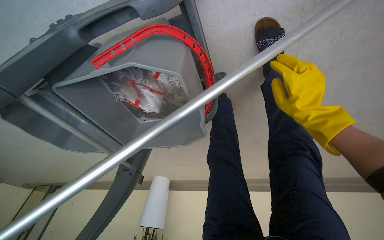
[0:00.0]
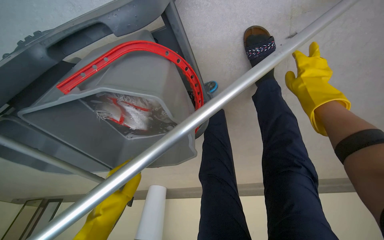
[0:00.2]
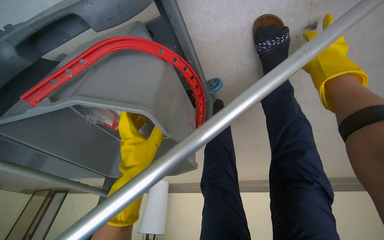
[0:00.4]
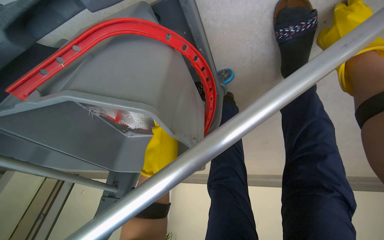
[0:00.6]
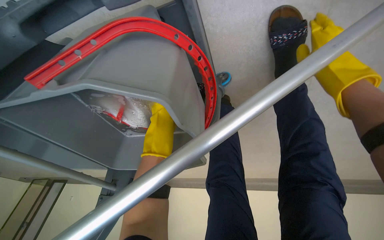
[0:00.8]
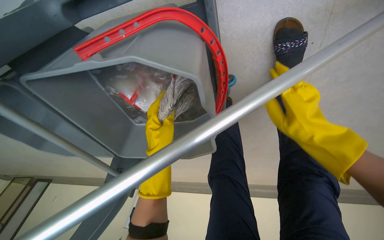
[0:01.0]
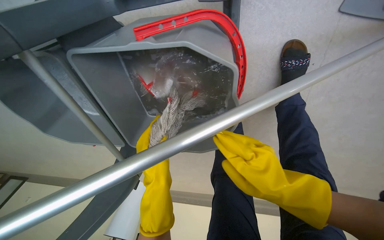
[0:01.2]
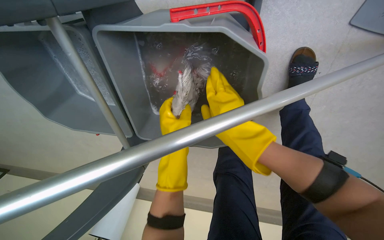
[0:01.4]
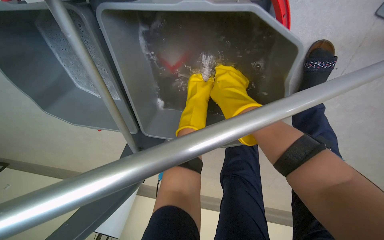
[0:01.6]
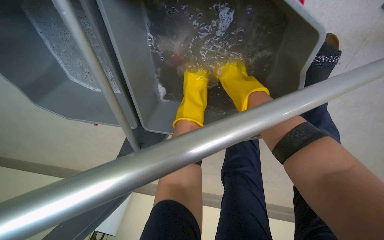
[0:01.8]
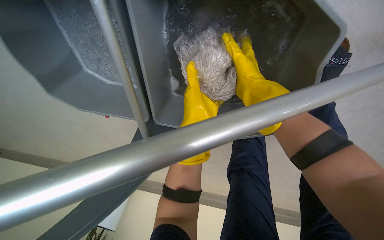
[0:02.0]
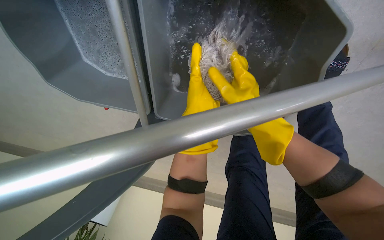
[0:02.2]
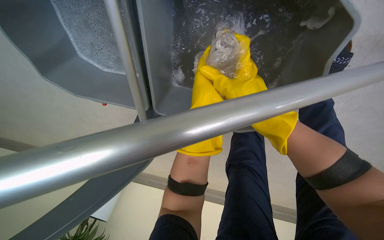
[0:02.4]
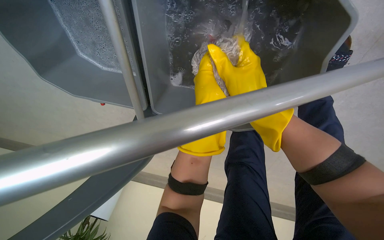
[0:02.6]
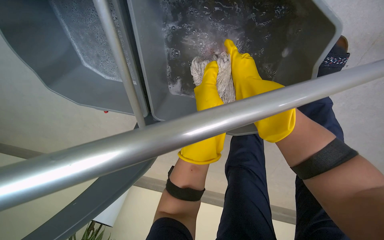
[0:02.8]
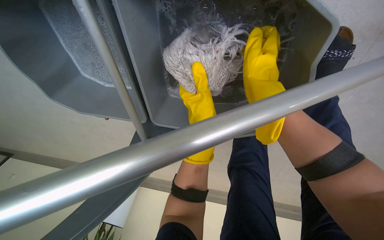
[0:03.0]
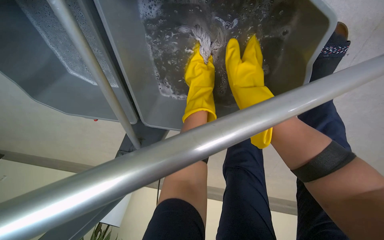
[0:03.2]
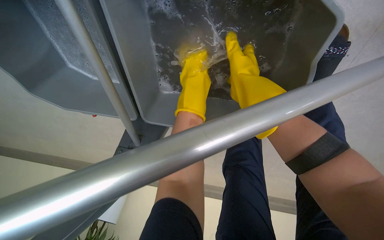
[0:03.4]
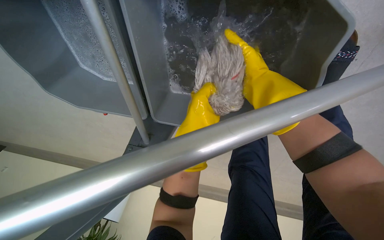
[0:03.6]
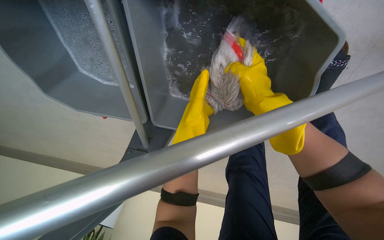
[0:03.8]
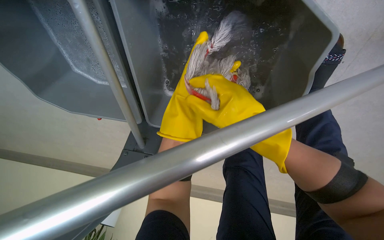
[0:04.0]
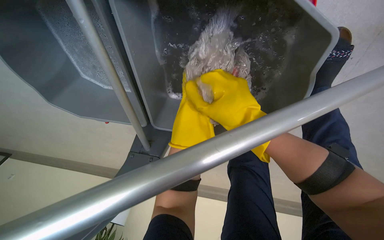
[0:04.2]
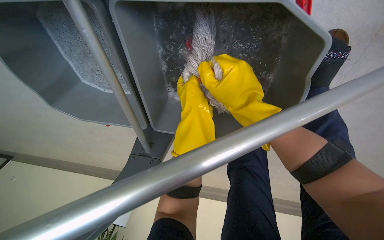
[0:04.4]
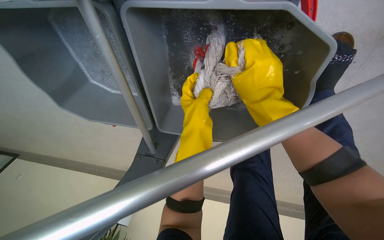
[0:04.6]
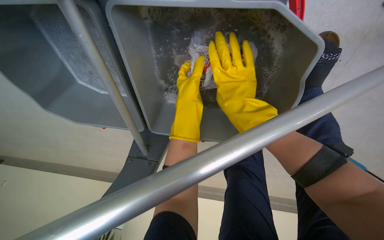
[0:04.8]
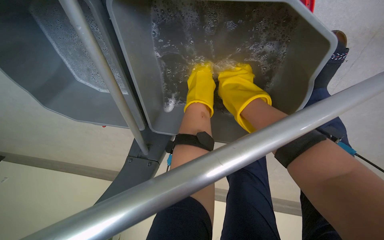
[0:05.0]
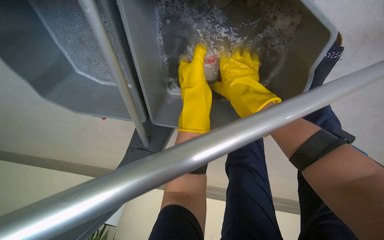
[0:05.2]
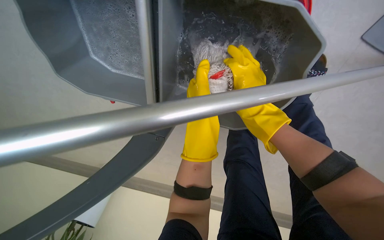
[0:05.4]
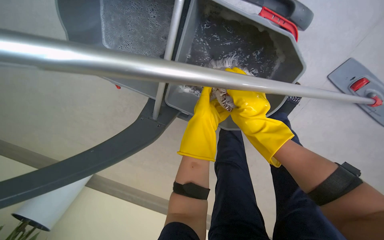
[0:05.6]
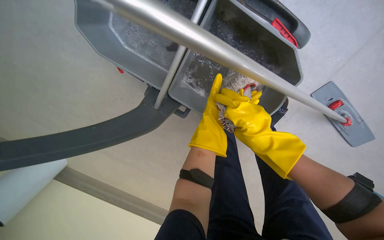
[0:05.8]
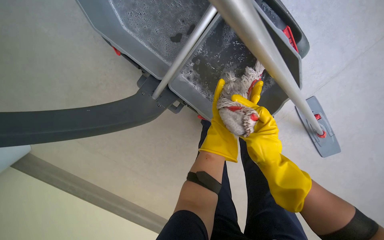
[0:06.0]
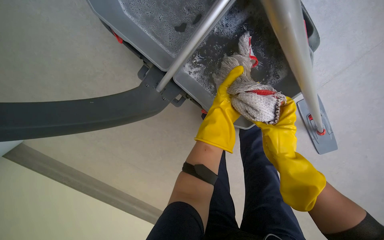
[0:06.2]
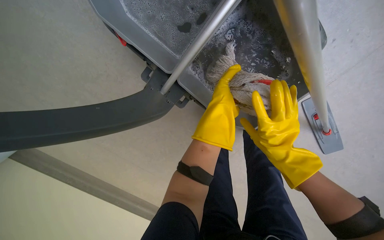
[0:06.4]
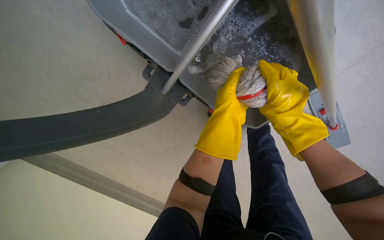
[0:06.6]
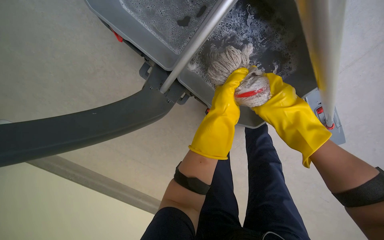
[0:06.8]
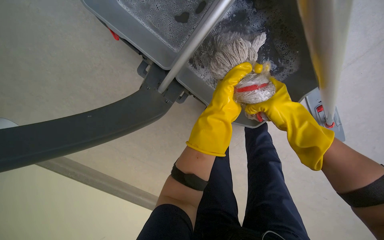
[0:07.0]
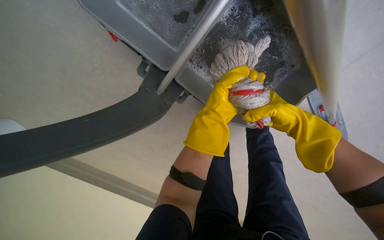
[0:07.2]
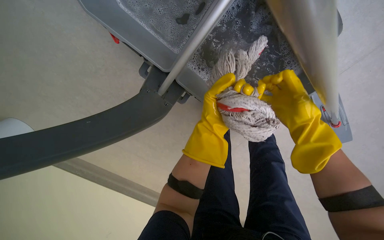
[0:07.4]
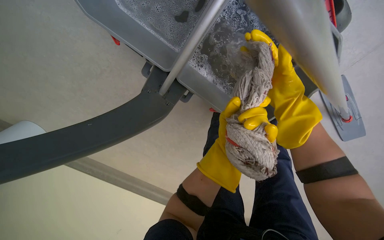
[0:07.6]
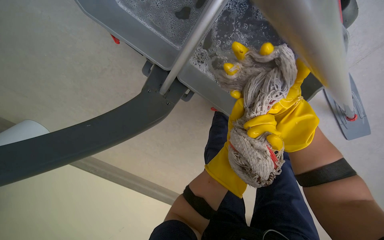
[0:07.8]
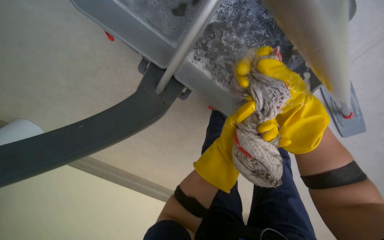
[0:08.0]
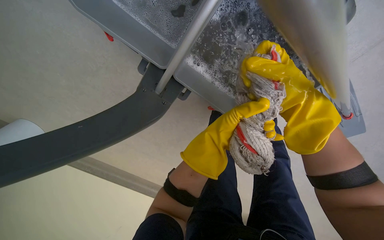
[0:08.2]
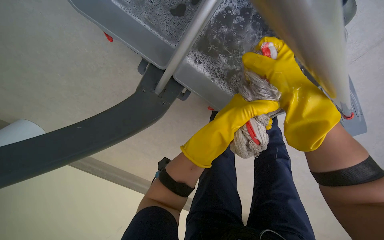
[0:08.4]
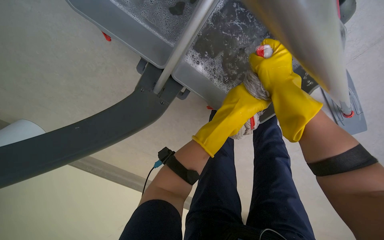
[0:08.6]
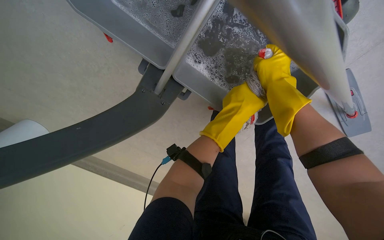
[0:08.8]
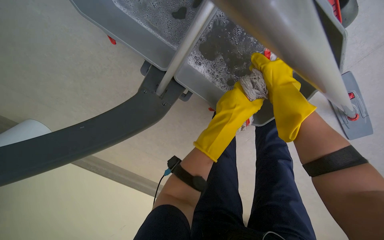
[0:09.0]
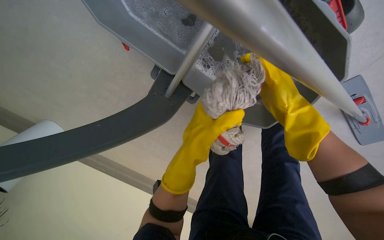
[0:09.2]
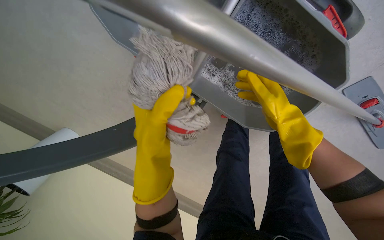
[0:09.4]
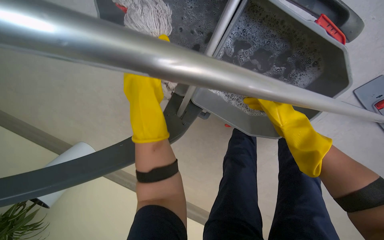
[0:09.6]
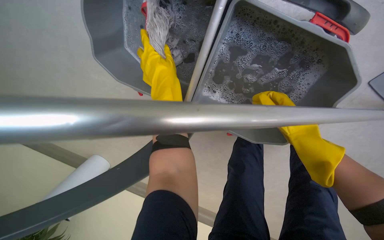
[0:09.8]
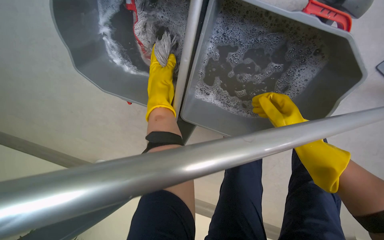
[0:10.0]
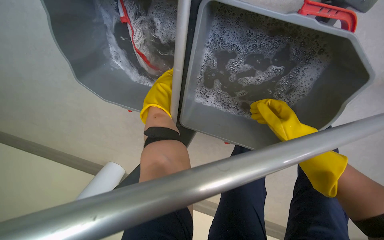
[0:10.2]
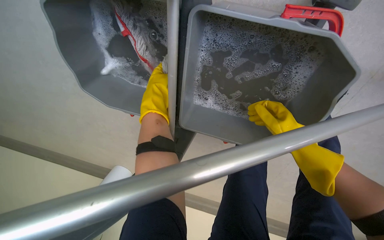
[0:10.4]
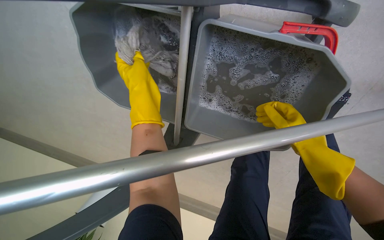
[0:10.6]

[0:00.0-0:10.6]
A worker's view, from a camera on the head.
Job: preparing cleaning supplies.
The whole recording: Cleaning mop head. Detaches the mop head and cleans it in the bucket.
0:00.0 to 0:01.6: The right hand moves up and down the picture over roughly 25 cm, changing direction 2 times.
0:01.6 to 0:03.0: The right hand goes nearer to the camera and returns, some 10 cm each way.
0:03.0 to 0:04.6: The right hand shifts approximately 10 cm nearer to the camera.
0:04.6 to 0:06.0: The camera is aimed roughly 20 degrees further to the right. The right hand heads down the picture, farther from the camera and to the right, covering approximately 20 cm.
0:06.0 to 0:07.6: The right hand travels up the picture by about 15 cm.
0:09.0 to 0:10.6: The camera sweeps to the left, by approximately 15 degrees. The left hand heads to the left and nearer to the camera, covering some 40 cm.

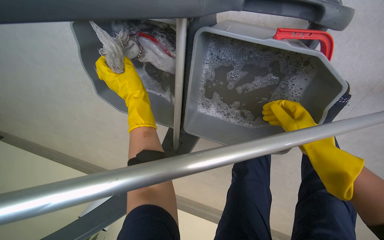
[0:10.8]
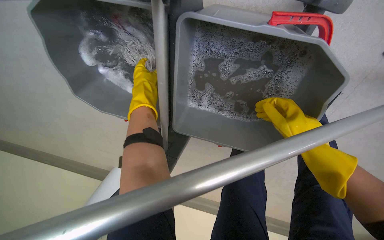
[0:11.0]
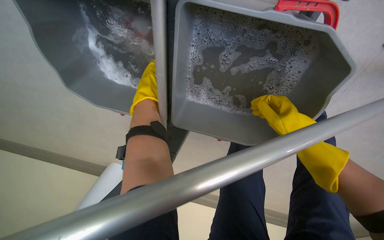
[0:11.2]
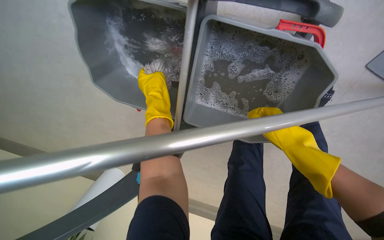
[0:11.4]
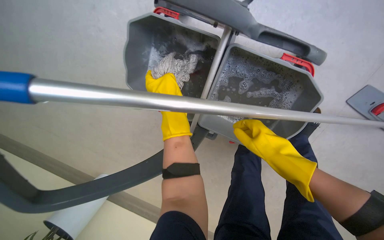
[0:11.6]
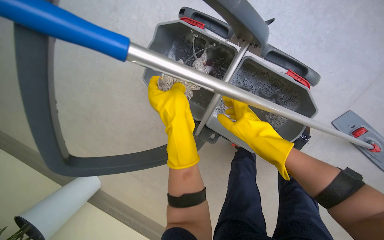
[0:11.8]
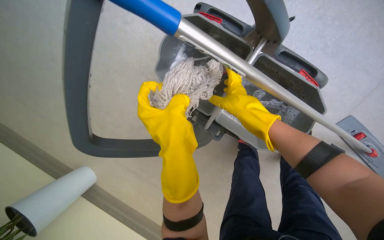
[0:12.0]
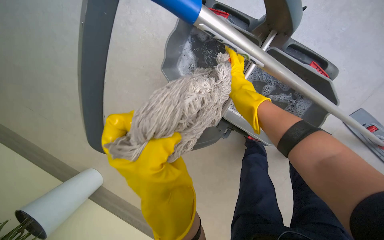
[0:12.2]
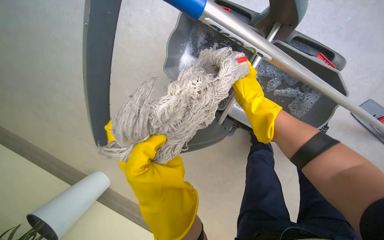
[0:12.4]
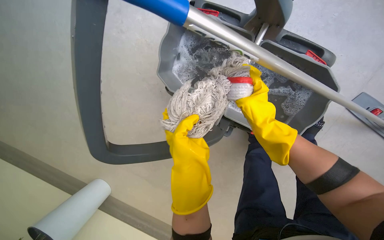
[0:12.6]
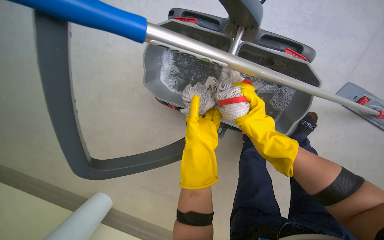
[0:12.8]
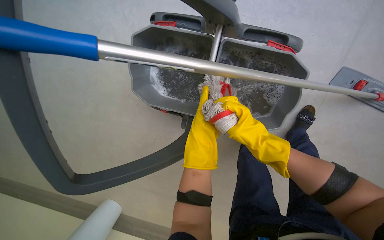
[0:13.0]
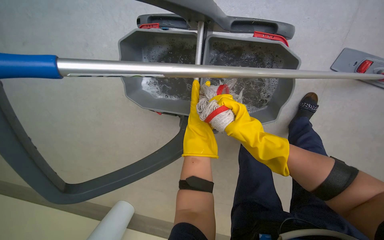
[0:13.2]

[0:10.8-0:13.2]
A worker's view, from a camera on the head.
Job: preparing cleaning supplies.
The whole recording: Cleaning mop head. Detaches the mop head and cleans it in the bucket.
0:10.8 to 0:12.0: The view tilts roughly 15 degrees upward. The right hand travels to the left by roughly 35 cm; the left hand travels down the picture and nearer to the camera by some 40 cm.
0:12.0 to 0:13.2: The right hand shifts roughly 10 cm down the picture, while the left hand goes approximately 20 cm farther from the camera.

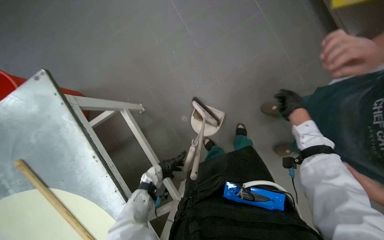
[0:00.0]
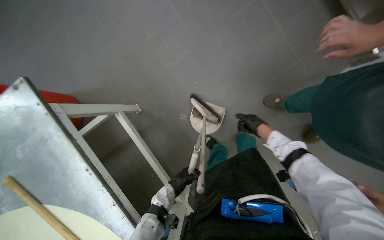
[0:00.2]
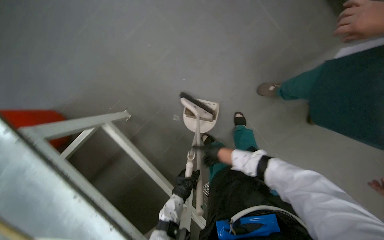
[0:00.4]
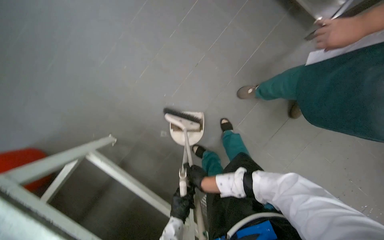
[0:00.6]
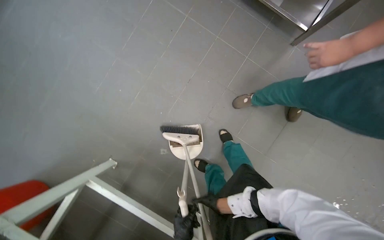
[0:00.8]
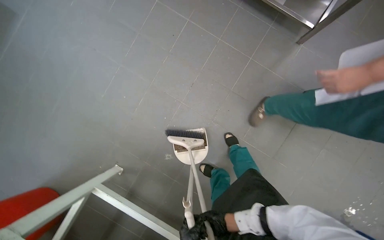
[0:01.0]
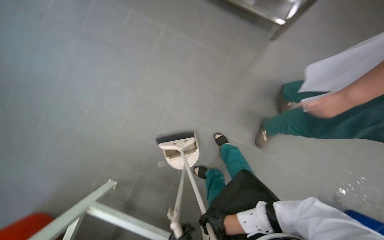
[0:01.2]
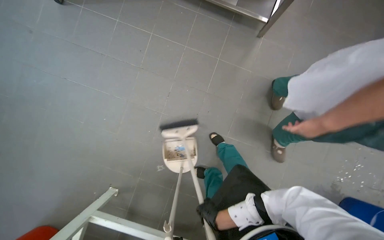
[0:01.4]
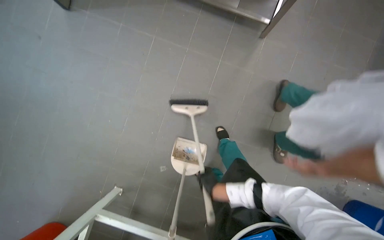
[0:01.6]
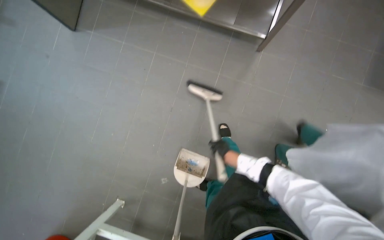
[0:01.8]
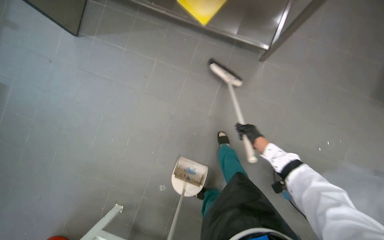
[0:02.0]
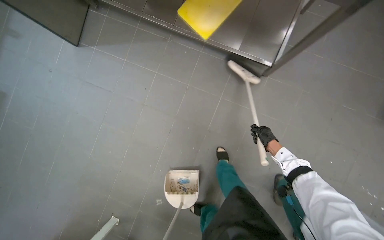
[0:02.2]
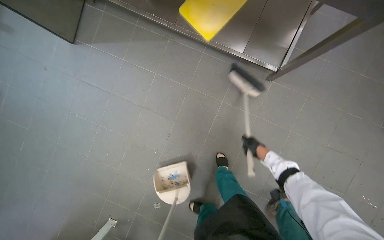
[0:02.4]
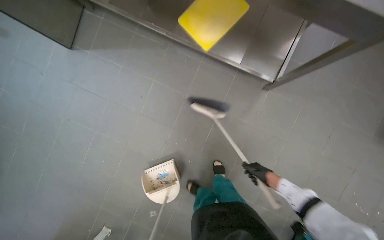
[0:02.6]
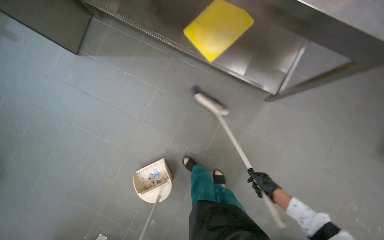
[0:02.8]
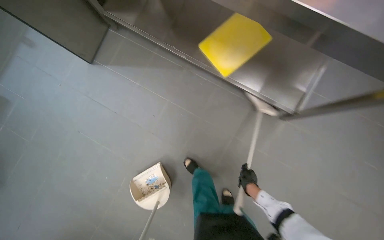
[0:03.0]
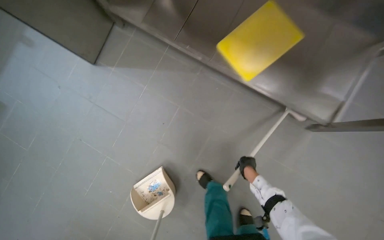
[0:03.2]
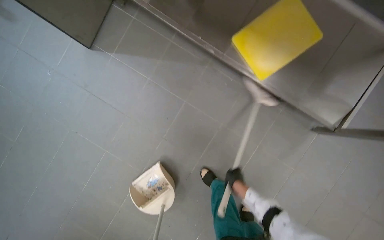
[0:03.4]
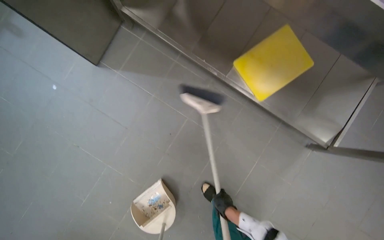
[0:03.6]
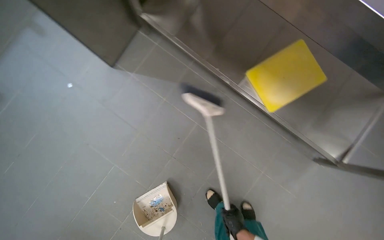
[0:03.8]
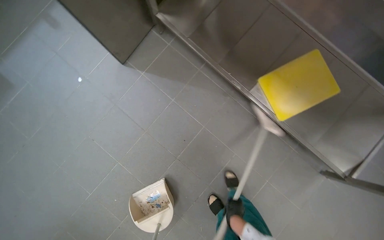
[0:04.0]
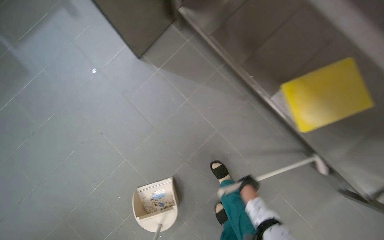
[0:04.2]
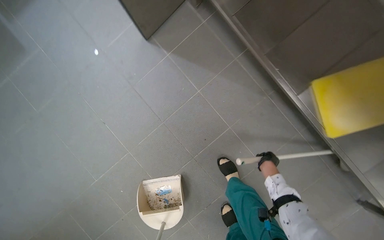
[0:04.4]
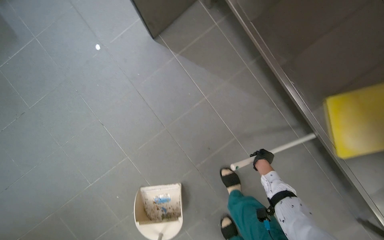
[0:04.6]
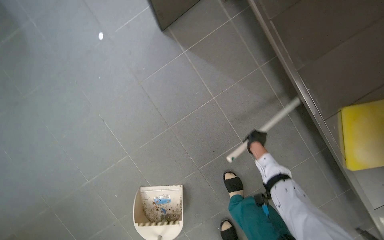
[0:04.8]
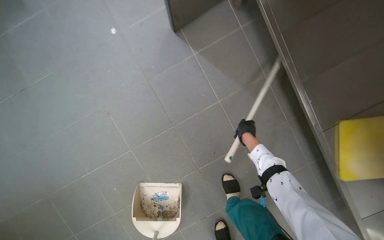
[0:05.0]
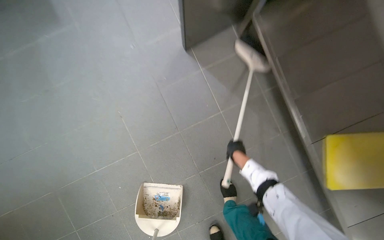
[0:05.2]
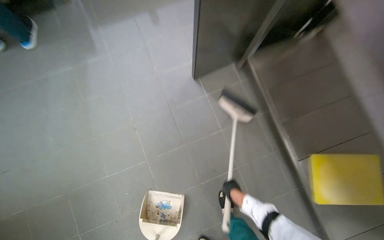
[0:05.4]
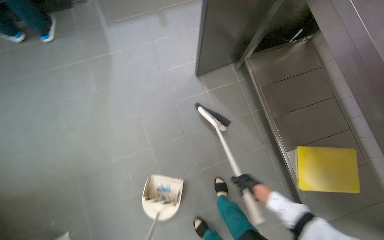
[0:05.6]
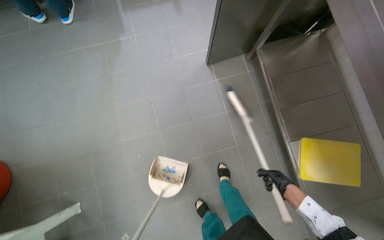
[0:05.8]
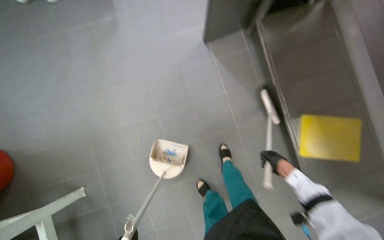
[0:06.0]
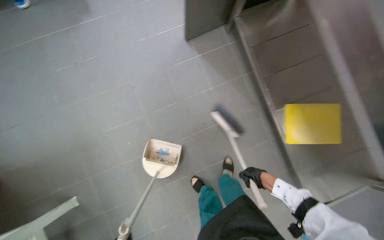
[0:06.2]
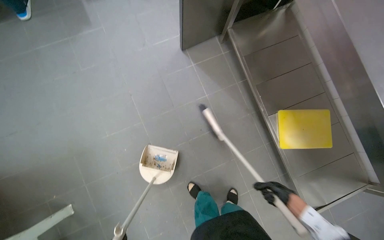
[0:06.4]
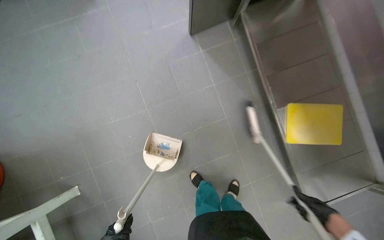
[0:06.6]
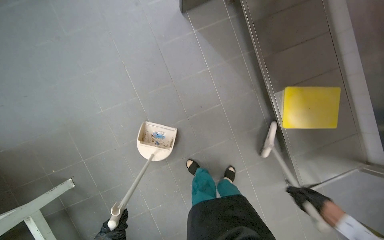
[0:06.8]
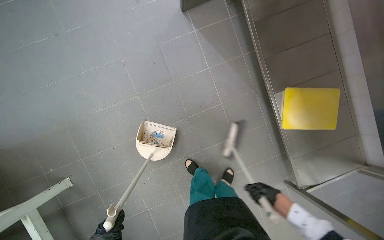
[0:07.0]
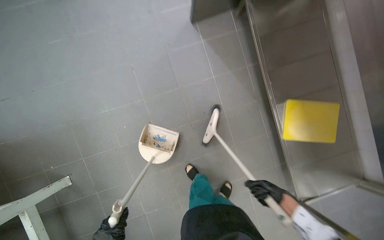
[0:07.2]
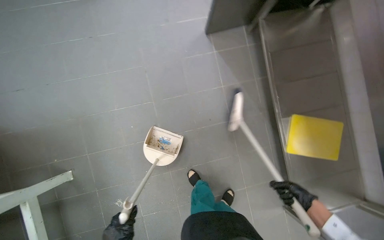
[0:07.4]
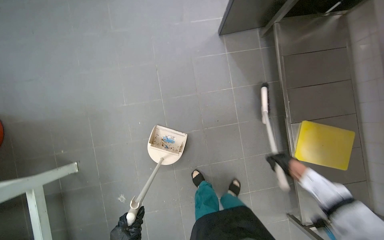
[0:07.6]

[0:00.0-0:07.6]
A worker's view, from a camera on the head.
Job: sweeping floor.
The whole recording: Sweeping kitchen floor. The worker sweeps the kitchen floor with a broom and dustpan, moving chairs to clean underneath them.
0:00.0 to 0:01.6: The scene rotates counterclockwise by roughly 40 degrees.
0:03.0 to 0:04.6: The camera is carried roughly 70 cm.
0:04.6 to 0:06.0: The camera is carried about 50 cm.
0:06.0 to 0:07.6: The right hand swings nearer and farther, about 20 cm each way, with 2 reversals.
